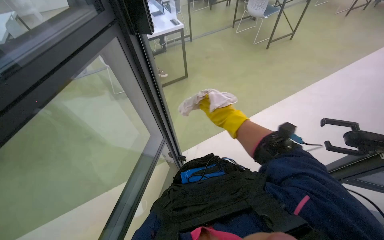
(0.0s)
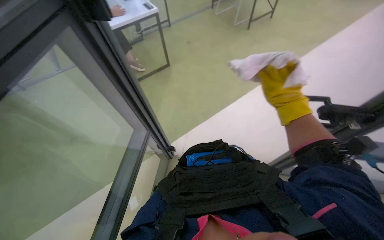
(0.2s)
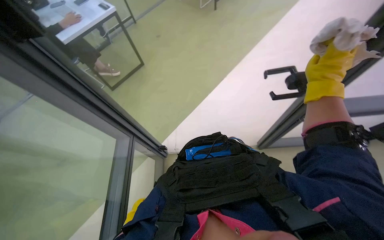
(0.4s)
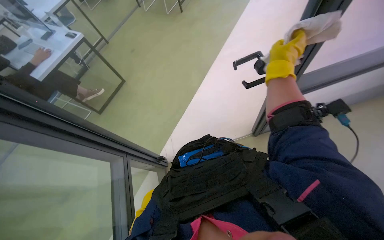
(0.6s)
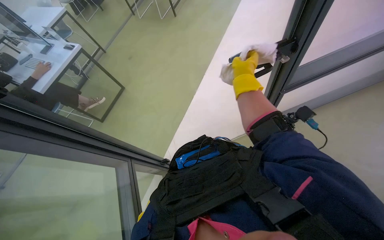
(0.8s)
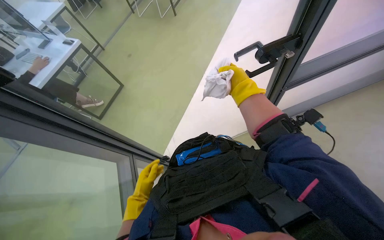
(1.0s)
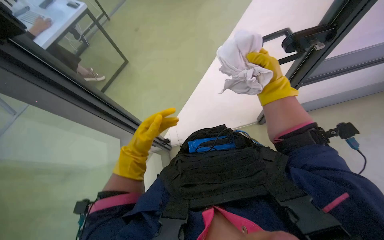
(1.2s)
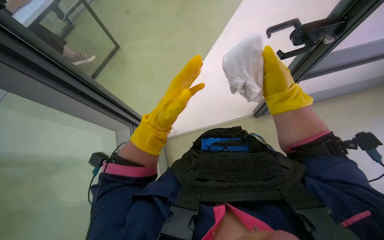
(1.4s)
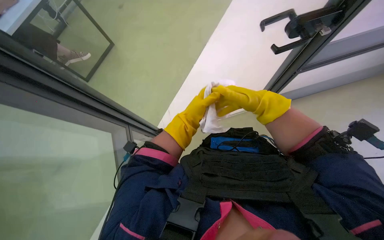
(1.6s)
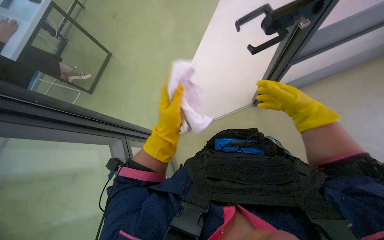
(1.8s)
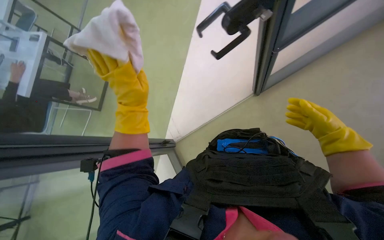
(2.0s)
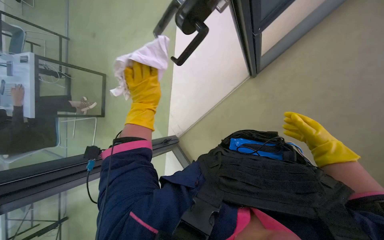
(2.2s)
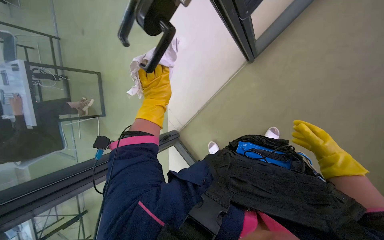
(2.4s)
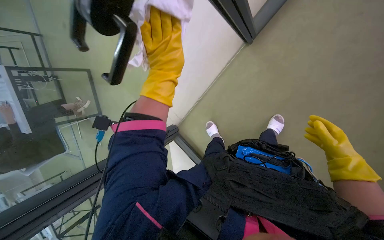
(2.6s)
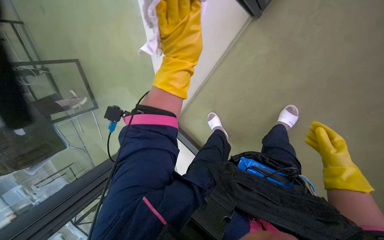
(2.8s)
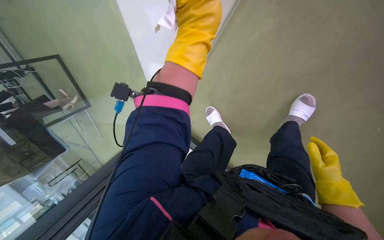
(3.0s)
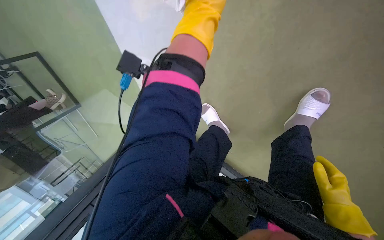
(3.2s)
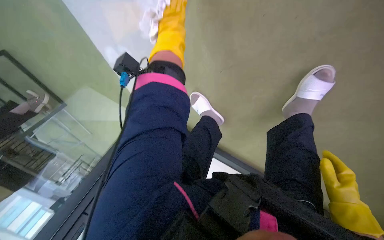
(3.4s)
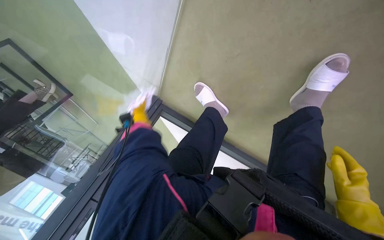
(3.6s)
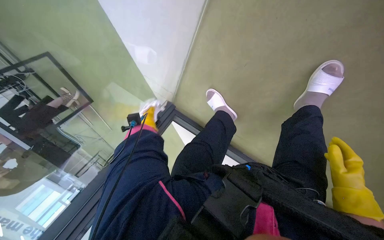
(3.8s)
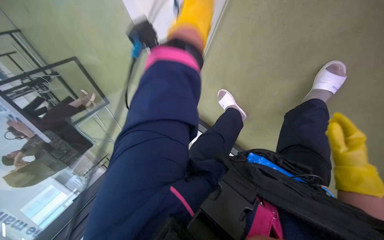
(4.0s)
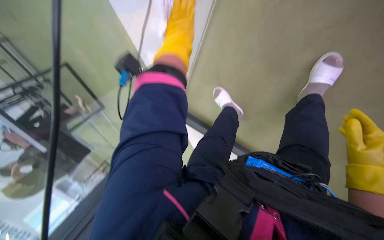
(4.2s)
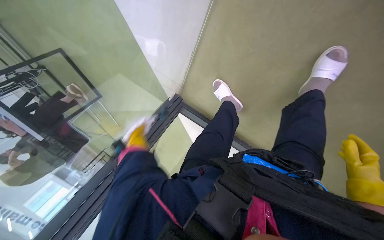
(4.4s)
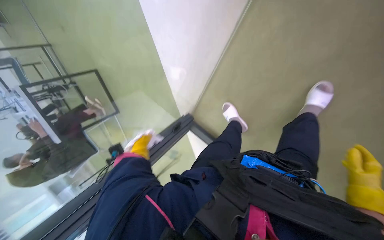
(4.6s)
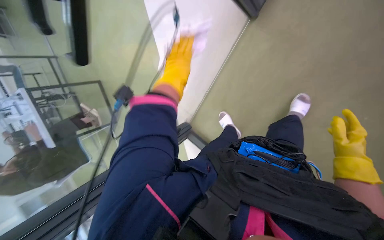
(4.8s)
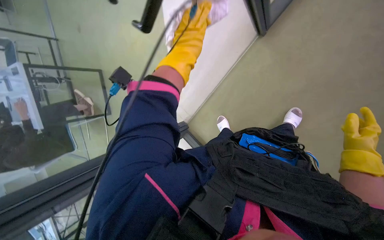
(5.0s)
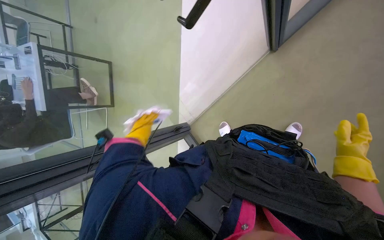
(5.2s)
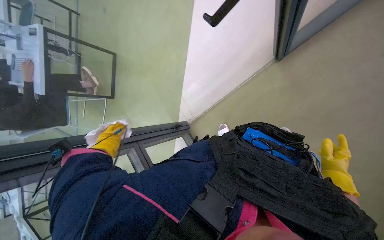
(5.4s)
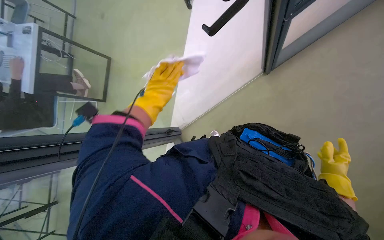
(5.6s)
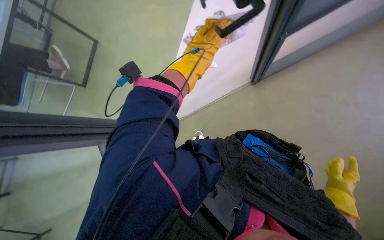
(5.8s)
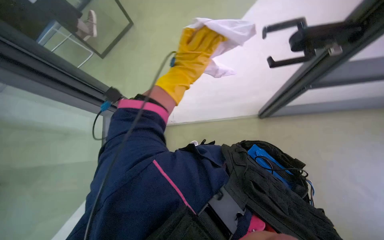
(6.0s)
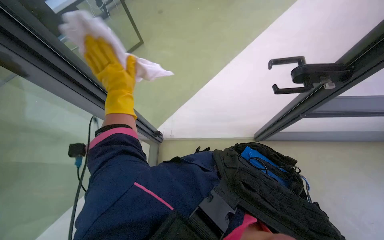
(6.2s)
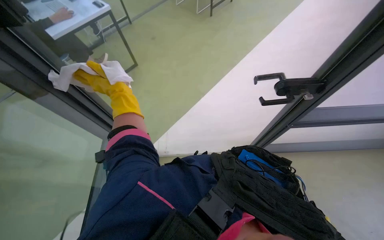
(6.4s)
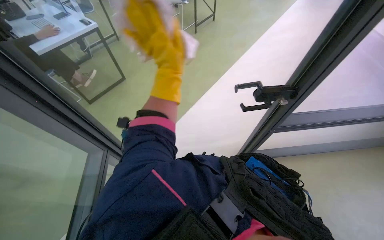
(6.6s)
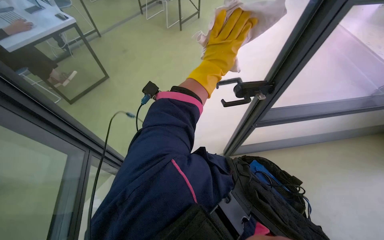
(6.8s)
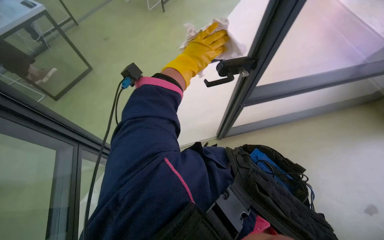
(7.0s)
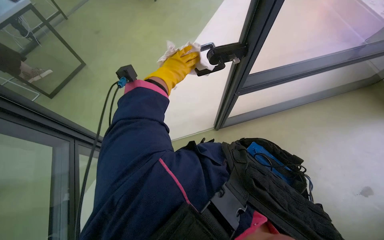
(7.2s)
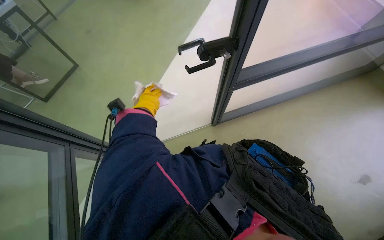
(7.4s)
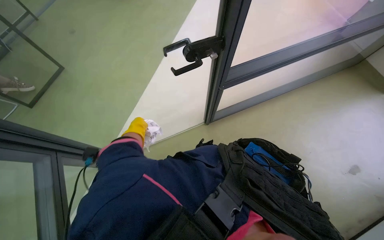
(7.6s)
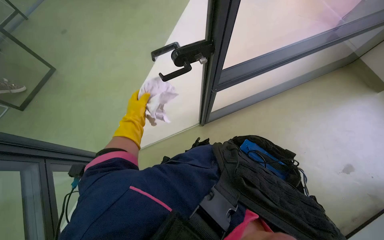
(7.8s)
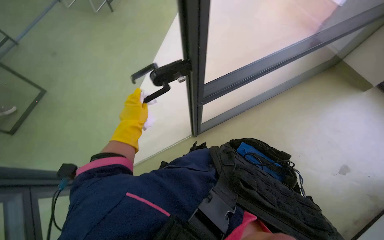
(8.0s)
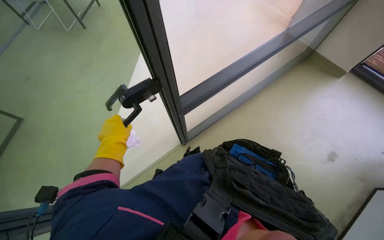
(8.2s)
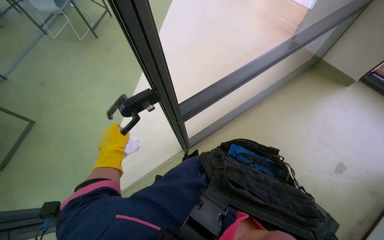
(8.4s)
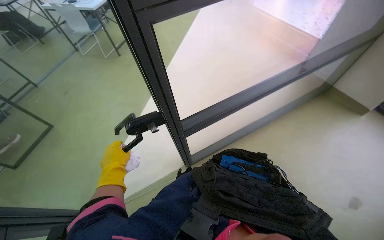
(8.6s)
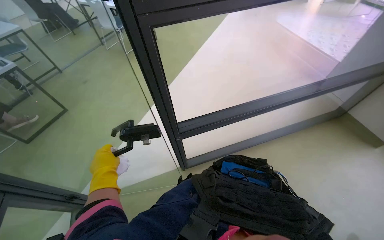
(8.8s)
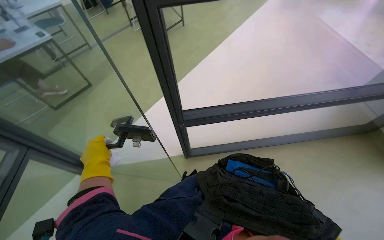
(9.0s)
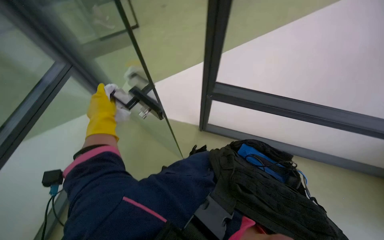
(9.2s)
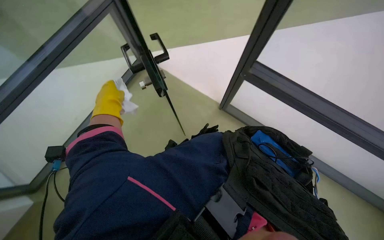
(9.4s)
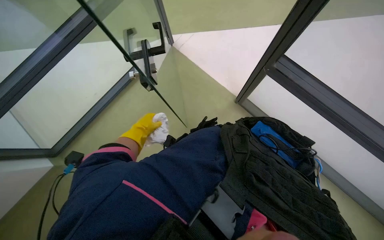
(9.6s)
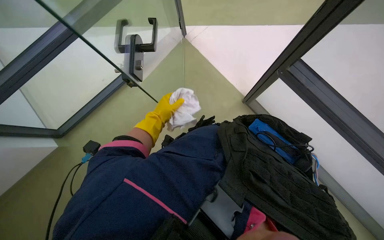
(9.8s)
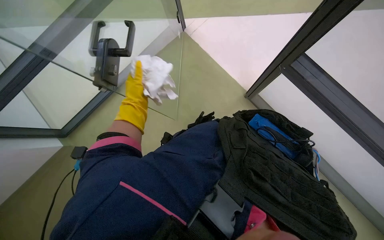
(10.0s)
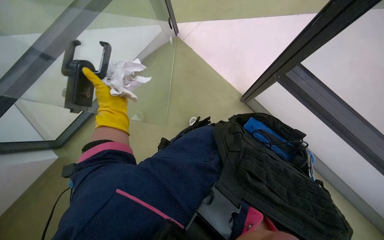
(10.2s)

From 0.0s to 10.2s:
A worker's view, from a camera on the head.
Job: wiping surfaces.
The whole recording: Wiping glass partition. The worker wipes the glass partition with a white cloth.
From 0.0s to 1.4s: The view tips downward by roughly 15 degrees. The scene turns roughly 30 degrees counterclockwise in the picture.
From 1.4s to 3.0s: The right hand is displaced down the picture by approximately 25 cm.
From 4.4s to 5.8s: The camera travels about 50 cm. The view pans to the right by approximately 15 degrees. The camera pitches upward, by some 30 degrees. The scene rotates clockwise by some 30 degrees.
From 7.2s to 8.8s: The view tilts about 10 degrees upward.
From 8.8s to 10.2s: The head rotates some 50 degrees to the left. The view tilts approximately 25 degrees downward.

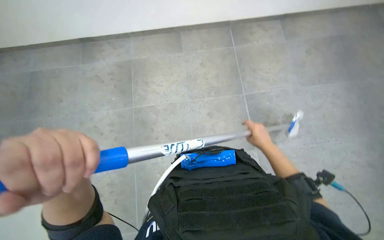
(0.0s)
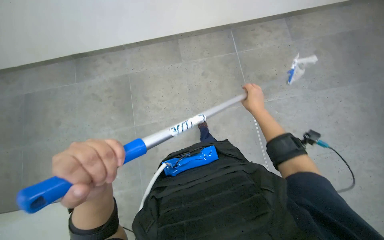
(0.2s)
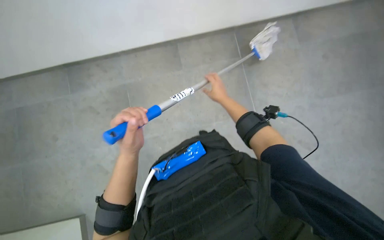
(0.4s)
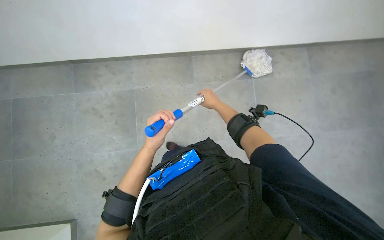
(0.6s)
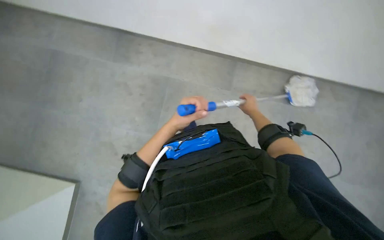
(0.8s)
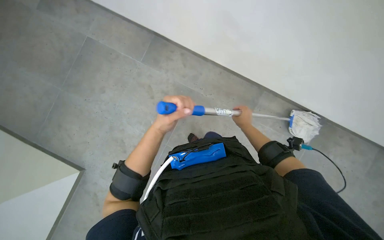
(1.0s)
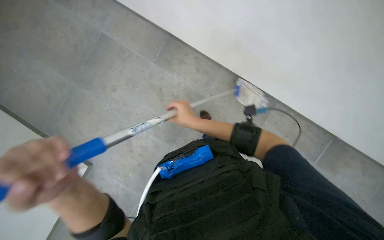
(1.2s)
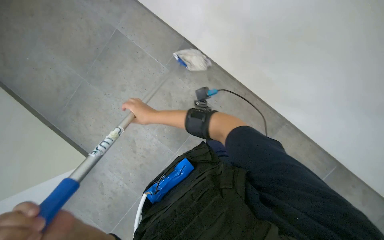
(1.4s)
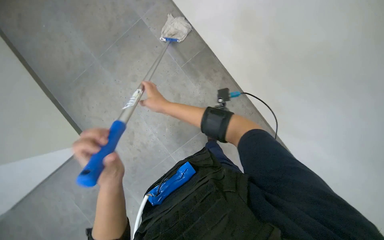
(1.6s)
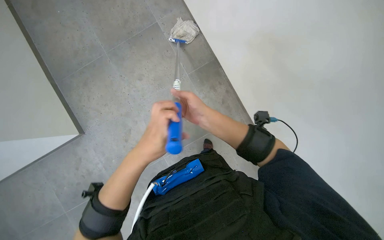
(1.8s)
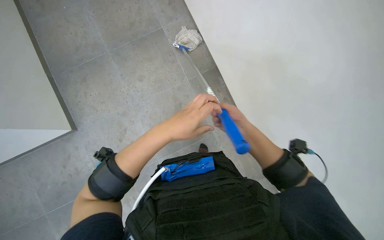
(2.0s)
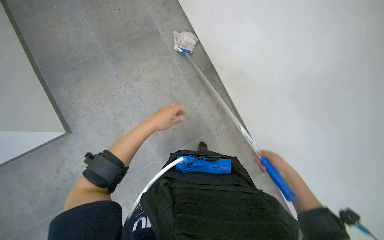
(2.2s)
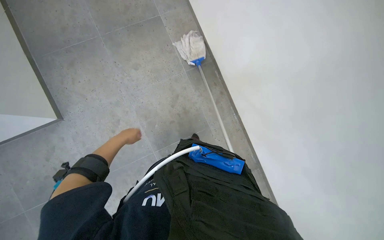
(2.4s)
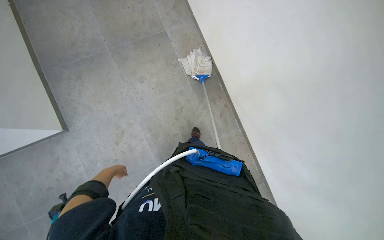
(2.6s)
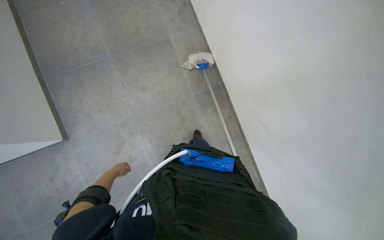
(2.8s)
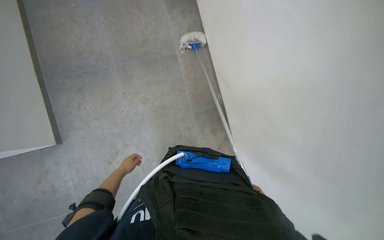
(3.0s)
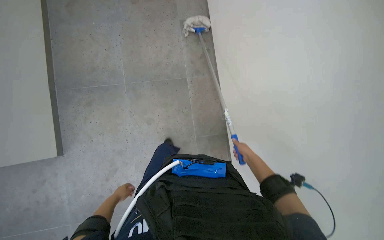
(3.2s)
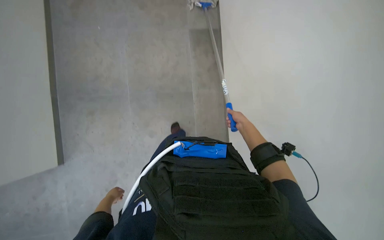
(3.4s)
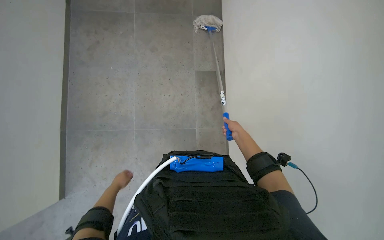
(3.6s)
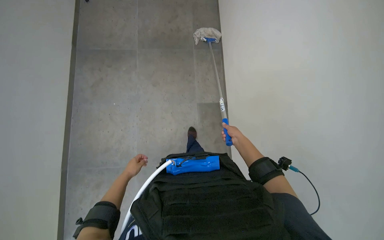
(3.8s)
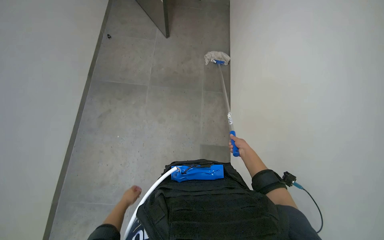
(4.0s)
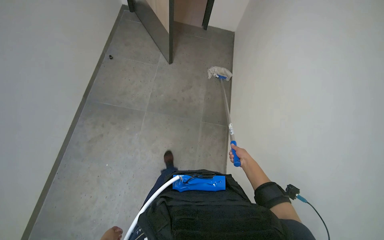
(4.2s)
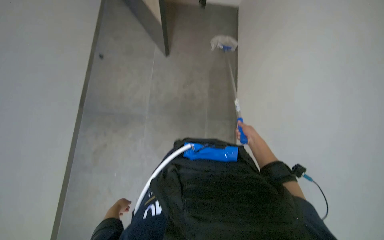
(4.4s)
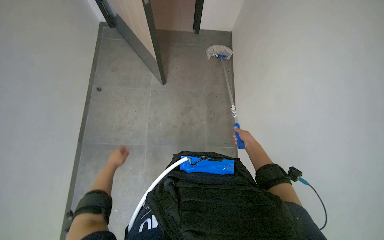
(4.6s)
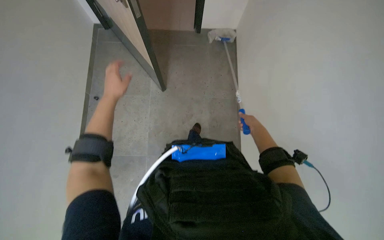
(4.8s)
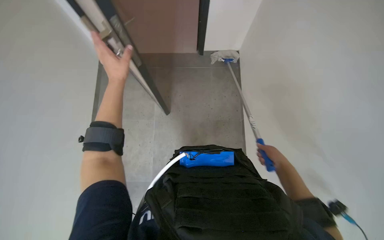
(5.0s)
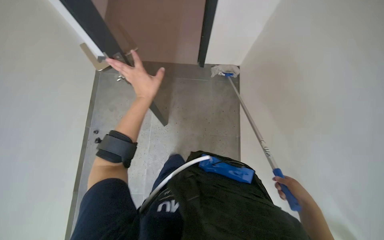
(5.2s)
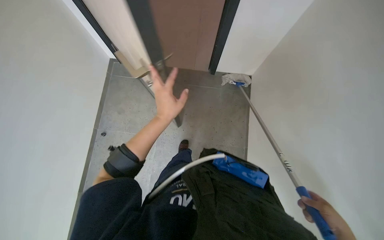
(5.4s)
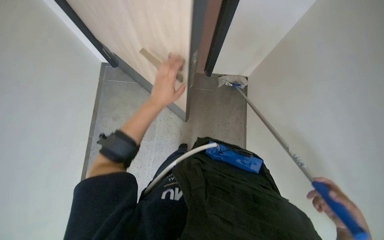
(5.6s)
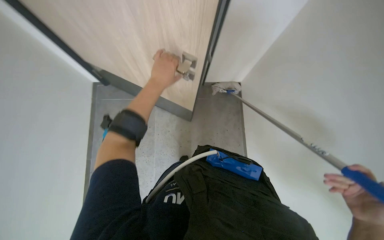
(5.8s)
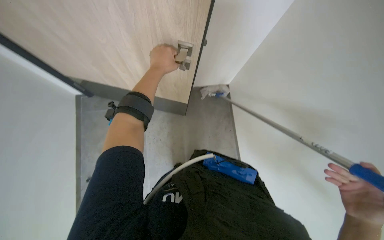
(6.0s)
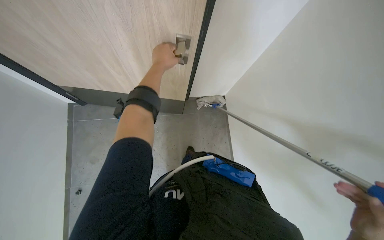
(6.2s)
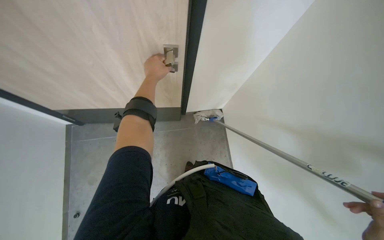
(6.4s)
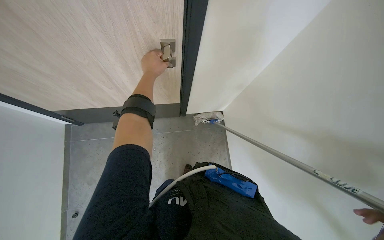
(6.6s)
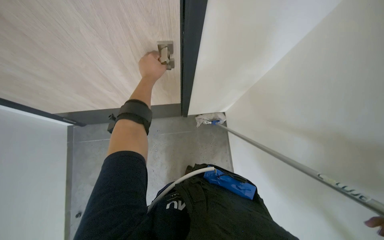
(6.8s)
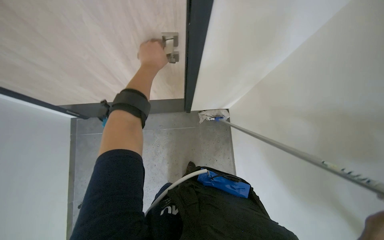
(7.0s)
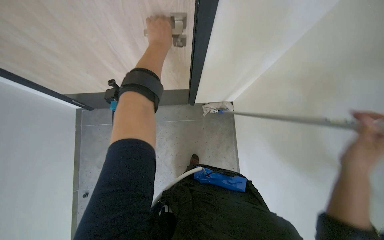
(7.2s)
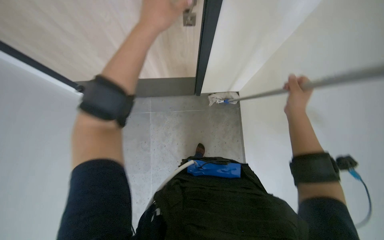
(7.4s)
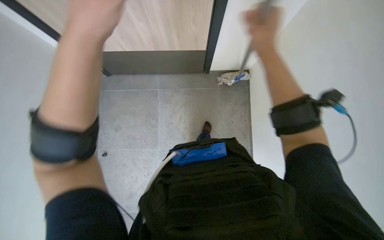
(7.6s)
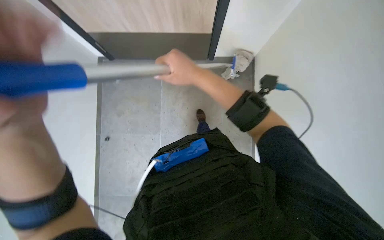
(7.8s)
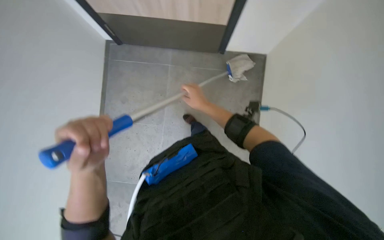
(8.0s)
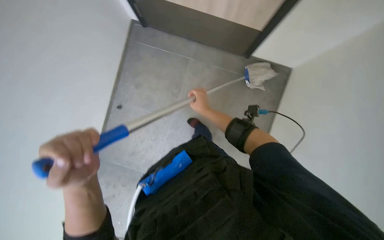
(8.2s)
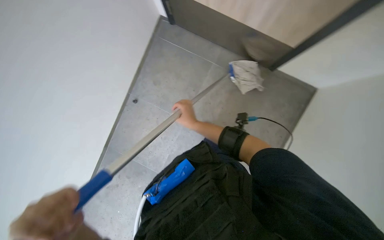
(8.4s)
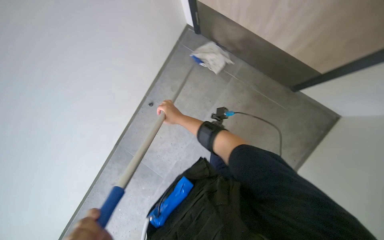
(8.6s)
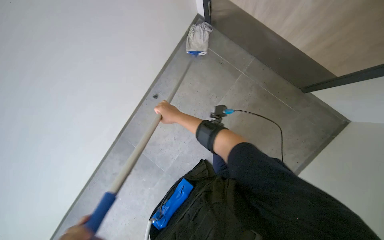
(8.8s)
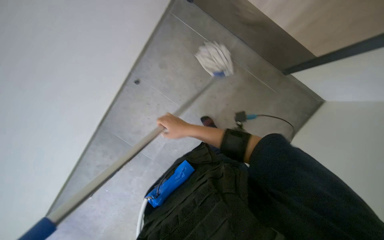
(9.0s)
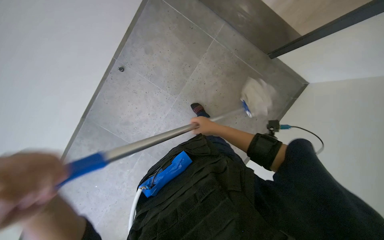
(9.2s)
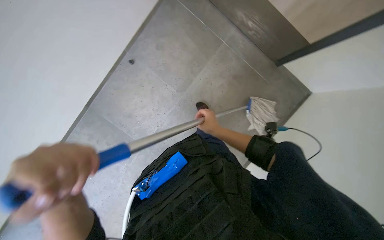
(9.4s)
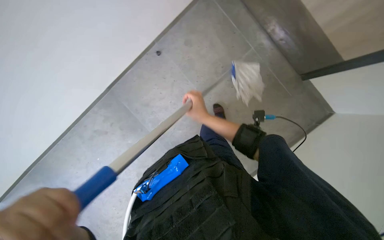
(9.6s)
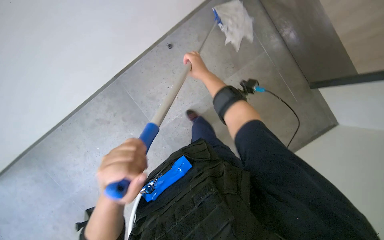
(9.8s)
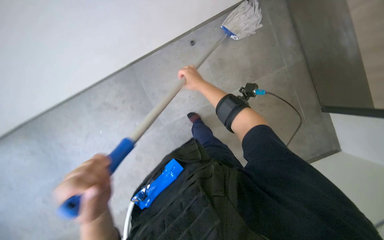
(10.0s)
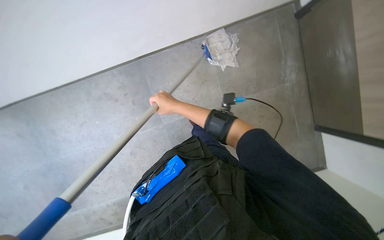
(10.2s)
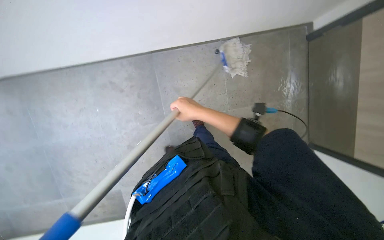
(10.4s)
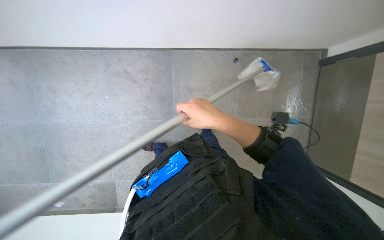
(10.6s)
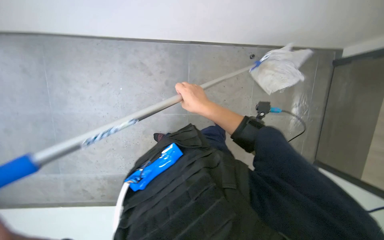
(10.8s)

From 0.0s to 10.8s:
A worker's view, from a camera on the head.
Job: mopping floor.
The whole recording: Mopping tiled floor. The worker mops the tiled floor with a blue and grey mop.
From 0.0s to 1.6s: The camera travels roughly 50 cm.
From 1.6s to 3.0s: The camera pitches upward, by roughly 15 degrees. The right hand moves to the right and down the picture, some 25 cm. The left hand moves farther from the camera and to the left, some 40 cm.
From 3.0s to 4.6s: The camera is carried some 1 m. The view tilts roughly 20 degrees upward.
From 7.8s to 9.2s: The view tilts roughly 25 degrees downward. The scene turns about 35 degrees clockwise in the picture.
